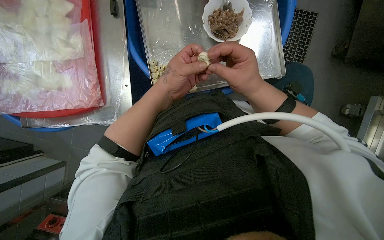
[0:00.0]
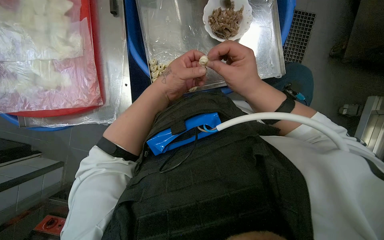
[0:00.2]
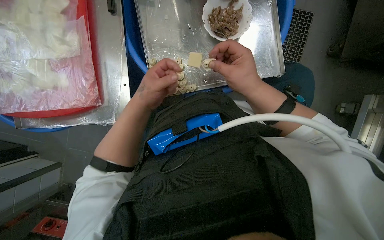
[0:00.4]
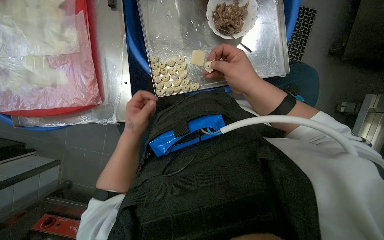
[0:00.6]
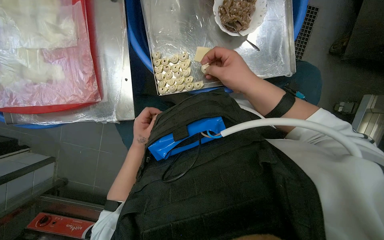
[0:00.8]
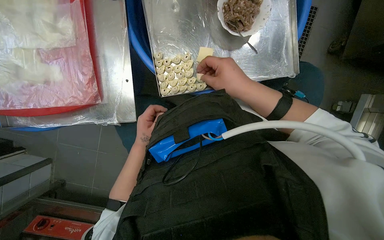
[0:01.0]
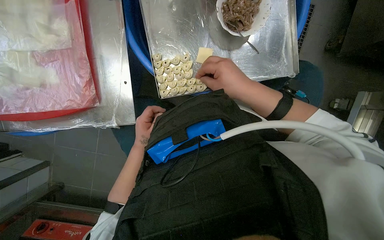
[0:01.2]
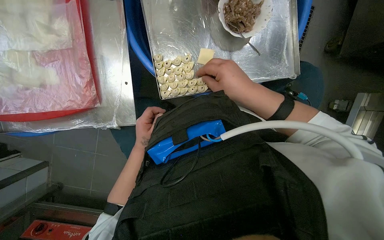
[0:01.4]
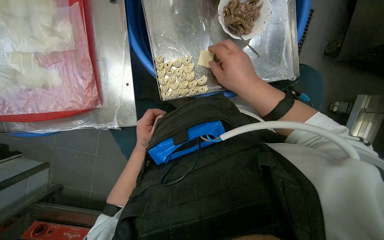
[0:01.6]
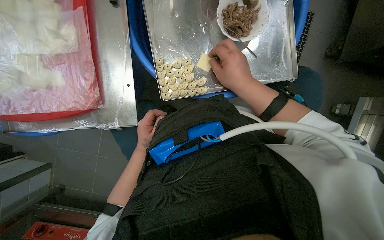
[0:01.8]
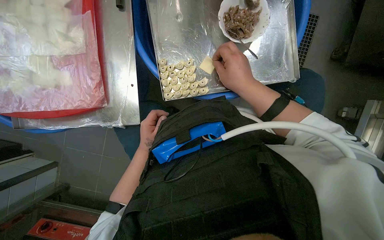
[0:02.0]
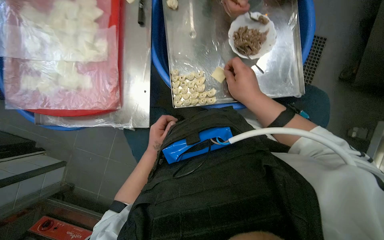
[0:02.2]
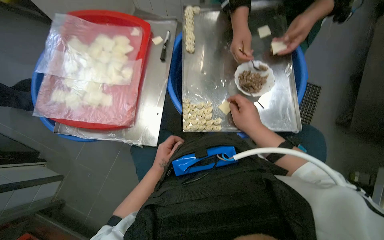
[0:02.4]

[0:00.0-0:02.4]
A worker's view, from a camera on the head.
Job: preparing food.
The whole recording: Making dumplings with meat filling. The worker picks up dough, fills it with meat, folds it, and places the finished dumpling on a tray.
0:00.0 to 0:01.2: The left hand heads farther from the camera, down the picture and to the left, covering approximately 25 cm.
0:01.2 to 0:02.4: The camera pitches upward, by about 20 degrees.

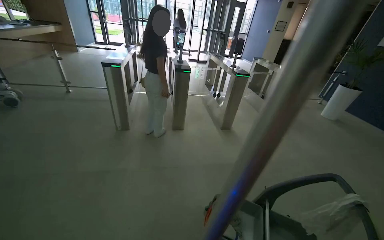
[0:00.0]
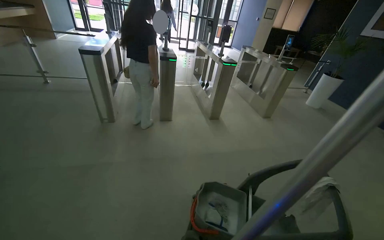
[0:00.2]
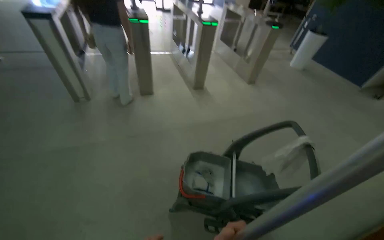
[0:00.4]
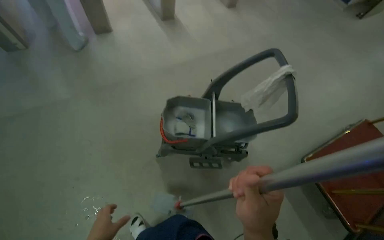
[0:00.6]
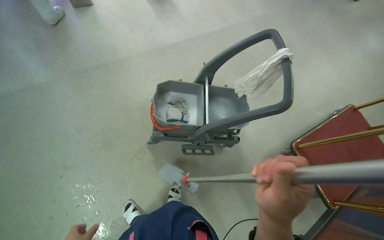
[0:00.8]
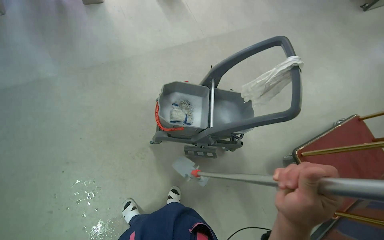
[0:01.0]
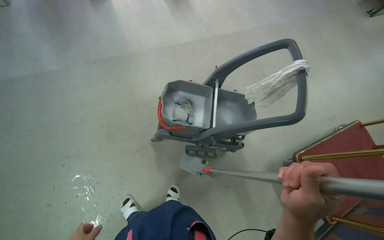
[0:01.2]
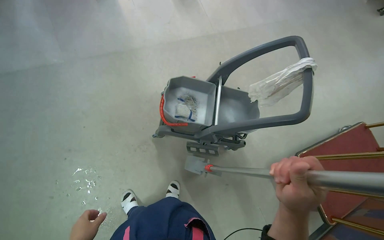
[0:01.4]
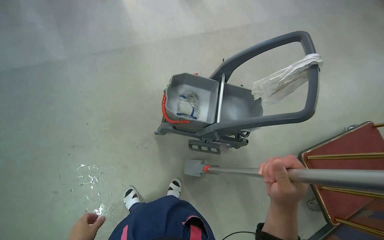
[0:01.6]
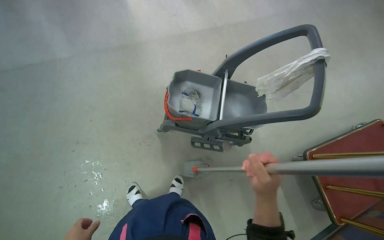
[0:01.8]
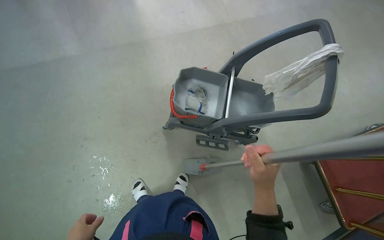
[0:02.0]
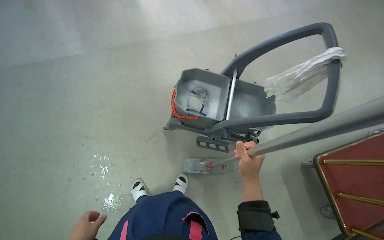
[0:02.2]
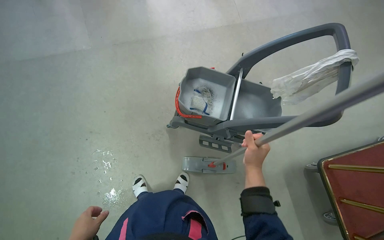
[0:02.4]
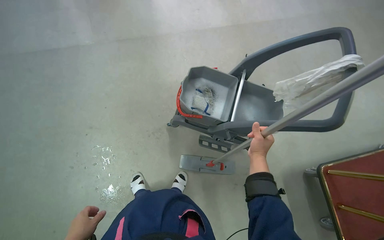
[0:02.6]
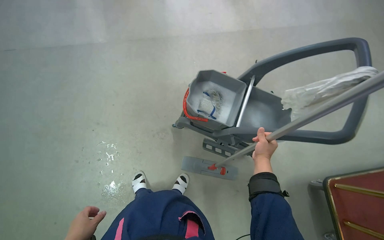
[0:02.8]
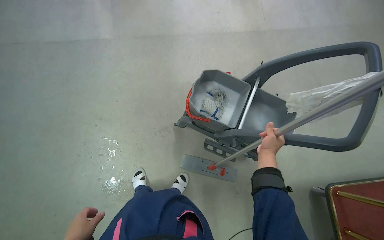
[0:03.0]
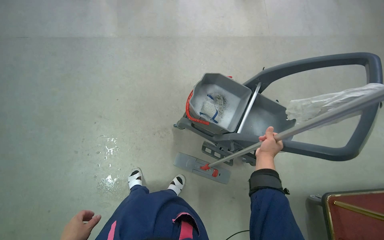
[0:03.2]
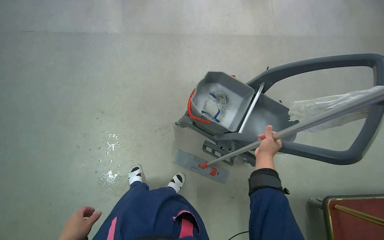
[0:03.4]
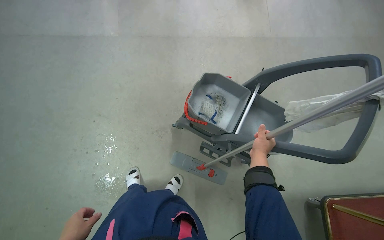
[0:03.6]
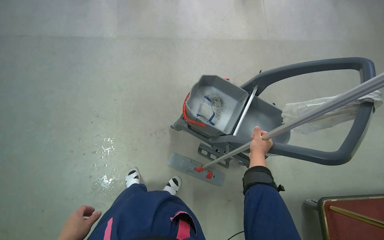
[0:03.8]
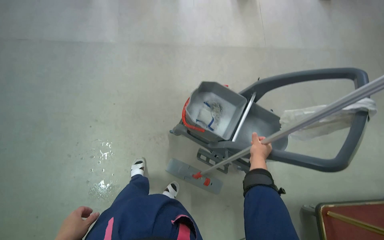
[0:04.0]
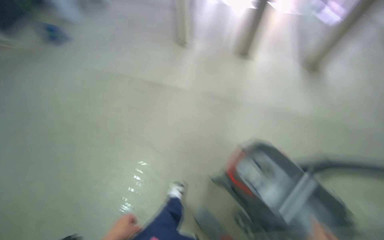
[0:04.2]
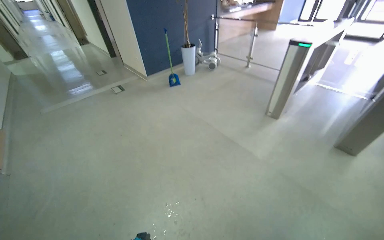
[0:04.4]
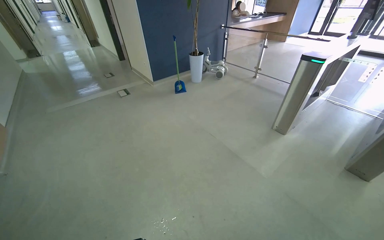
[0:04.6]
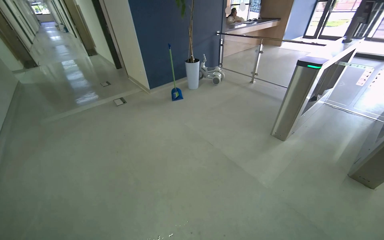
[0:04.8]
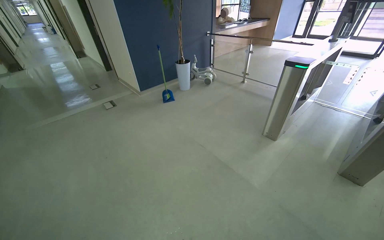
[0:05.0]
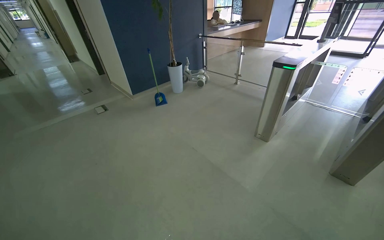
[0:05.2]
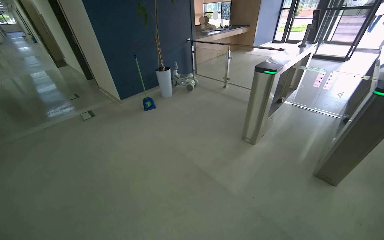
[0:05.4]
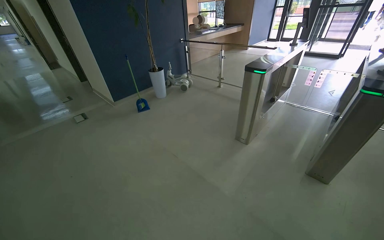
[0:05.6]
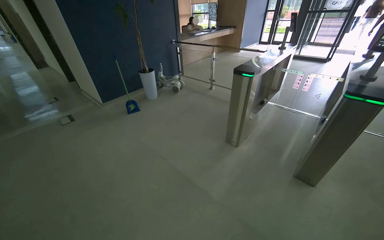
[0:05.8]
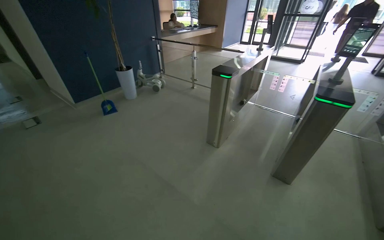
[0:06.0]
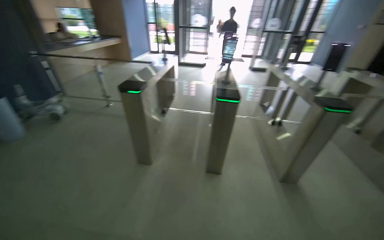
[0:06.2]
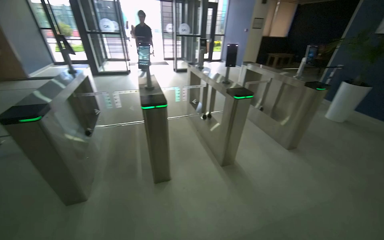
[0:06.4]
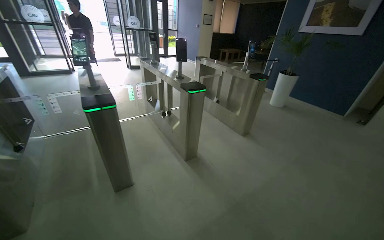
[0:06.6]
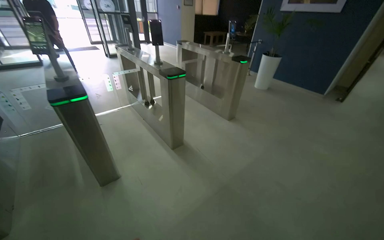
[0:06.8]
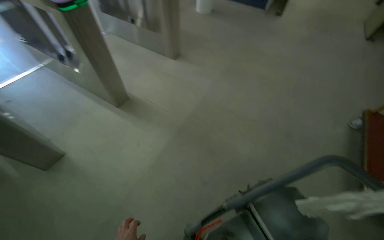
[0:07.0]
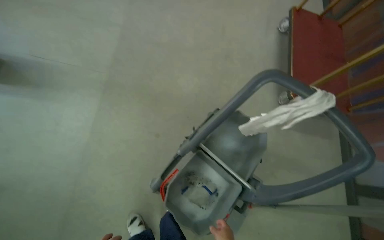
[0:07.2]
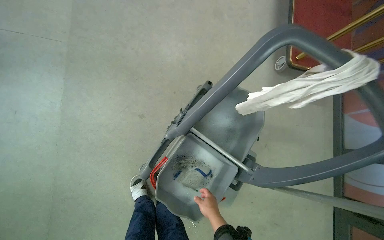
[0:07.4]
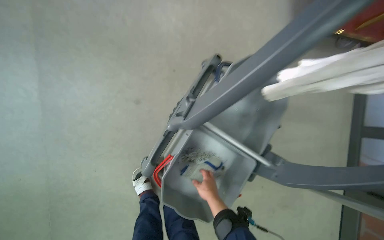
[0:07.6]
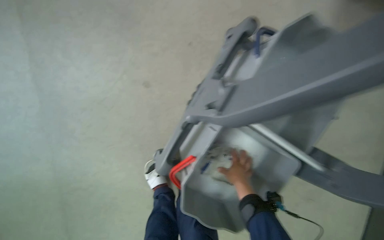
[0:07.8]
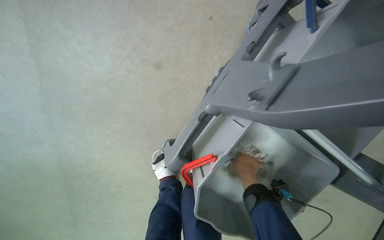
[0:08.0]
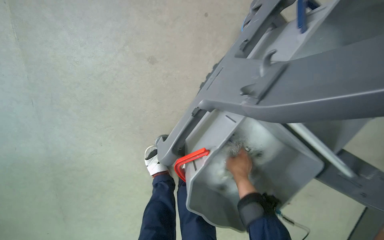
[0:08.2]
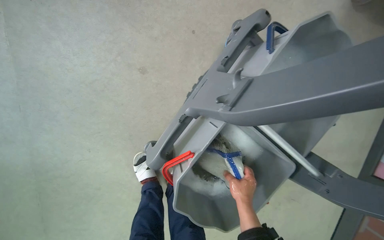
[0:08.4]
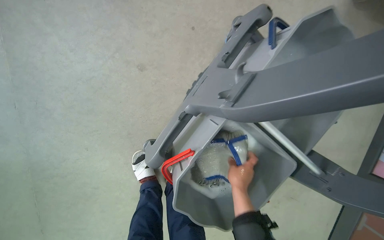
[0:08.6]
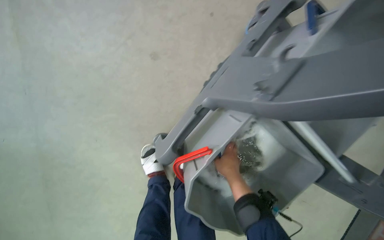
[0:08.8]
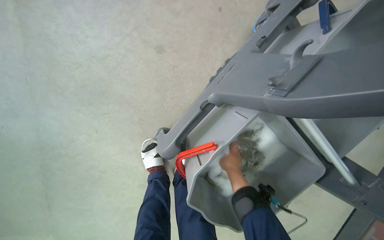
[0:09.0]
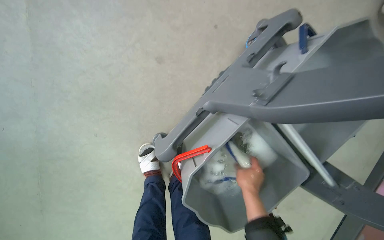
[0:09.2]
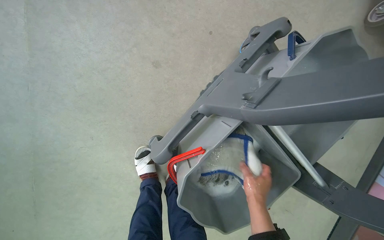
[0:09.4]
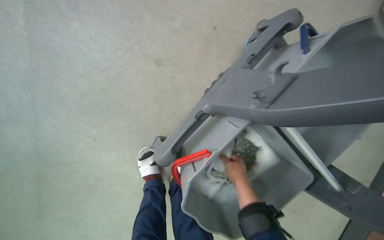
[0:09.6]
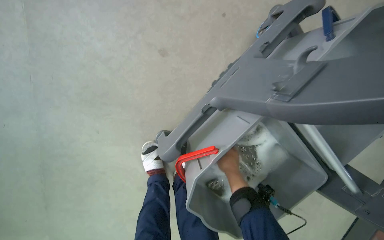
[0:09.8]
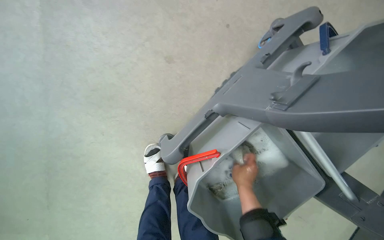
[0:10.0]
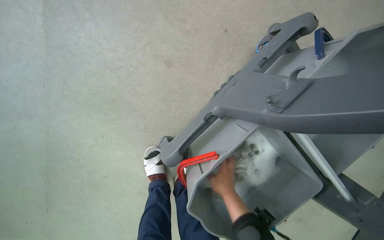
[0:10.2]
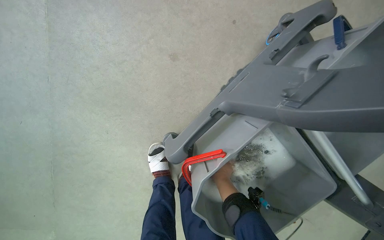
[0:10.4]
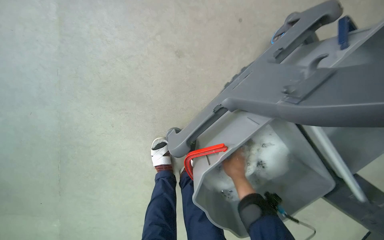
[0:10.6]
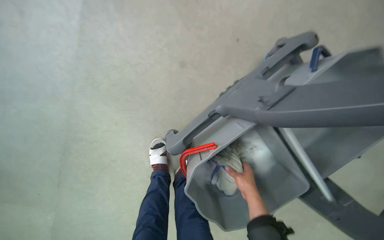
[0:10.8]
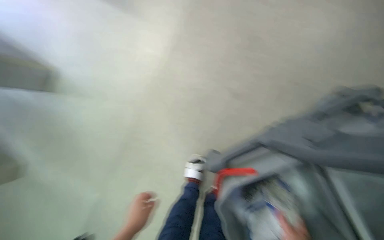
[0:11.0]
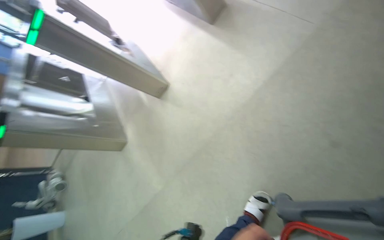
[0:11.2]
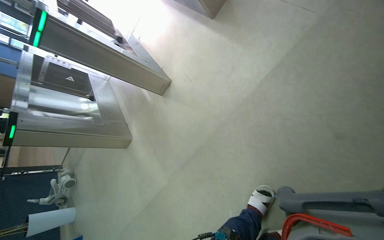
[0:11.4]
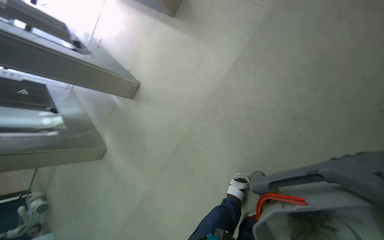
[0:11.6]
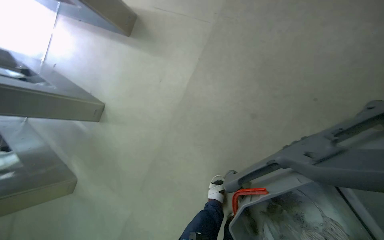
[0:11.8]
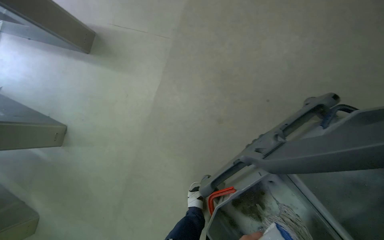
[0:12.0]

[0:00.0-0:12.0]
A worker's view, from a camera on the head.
Job: preparing cleaning supplies.
The whole recording: Preparing mopping equipment. The worker wrings out the mop and changes the mop head.
0:00.0 to 0:01.6: The view tilts some 40 degrees downward.
0:01.6 to 0:03.0: The right hand goes about 25 cm farther from the camera and up the picture.
0:03.0 to 0:04.4: The wearer's head swings approximately 55 degrees to the left. The view tilts approximately 35 degrees upward.
0:06.0 to 0:07.6: The head travels some 80 cm. The wearer's head swings approximately 120 degrees to the right. The wearer looks roughly 60 degrees further downward.
0:07.6 to 0:09.0: The camera pitches downward, by some 15 degrees.
0:09.0 to 0:10.4: The right hand heads farther from the camera, covering roughly 10 cm.
0:10.4 to 0:12.0: The view swings about 20 degrees to the left. The view tips upward by approximately 20 degrees.

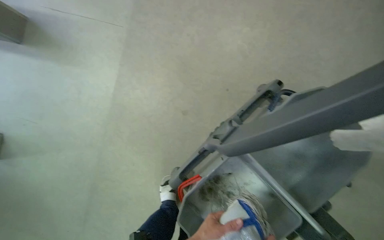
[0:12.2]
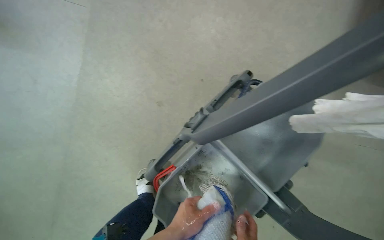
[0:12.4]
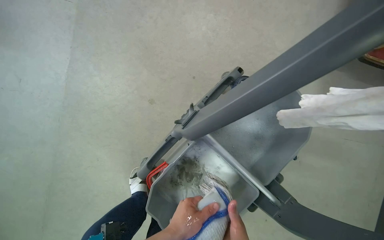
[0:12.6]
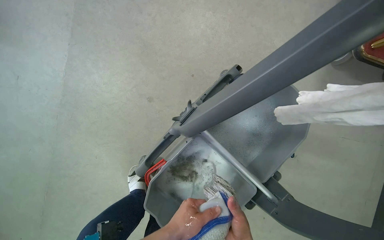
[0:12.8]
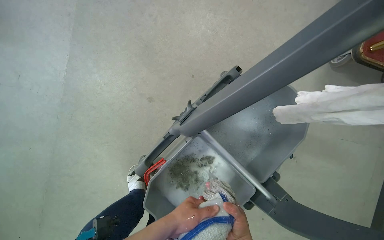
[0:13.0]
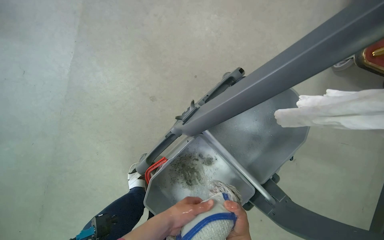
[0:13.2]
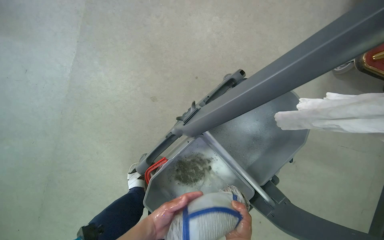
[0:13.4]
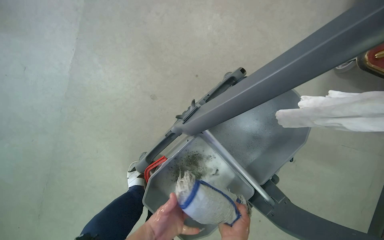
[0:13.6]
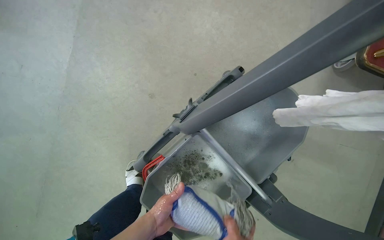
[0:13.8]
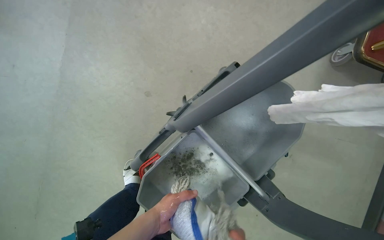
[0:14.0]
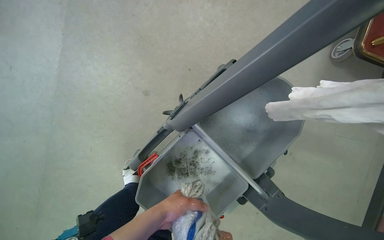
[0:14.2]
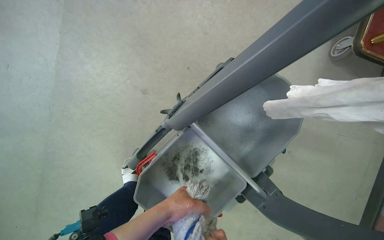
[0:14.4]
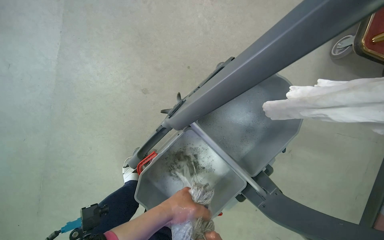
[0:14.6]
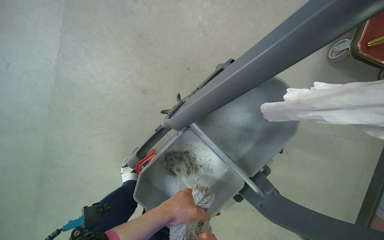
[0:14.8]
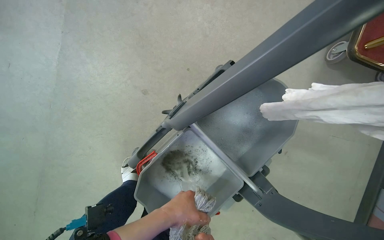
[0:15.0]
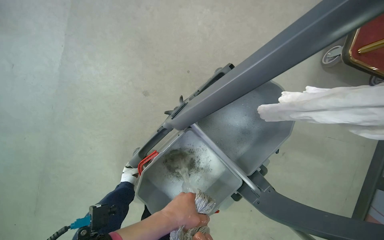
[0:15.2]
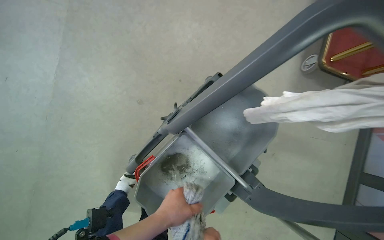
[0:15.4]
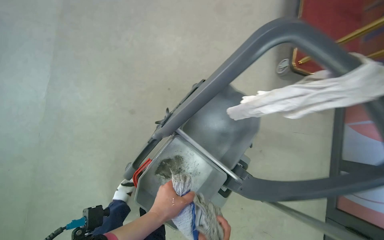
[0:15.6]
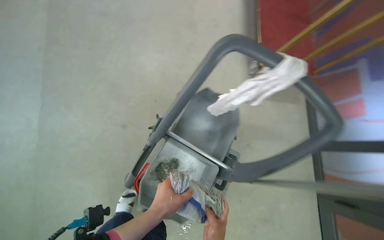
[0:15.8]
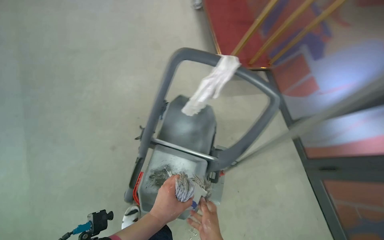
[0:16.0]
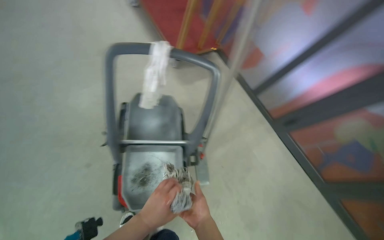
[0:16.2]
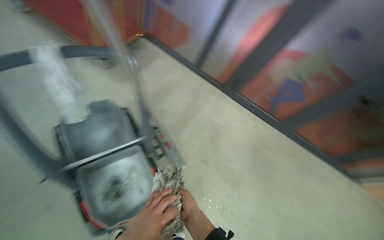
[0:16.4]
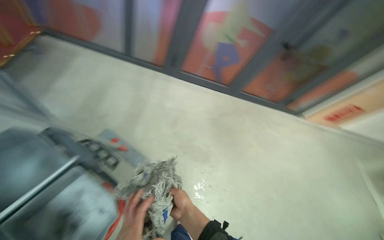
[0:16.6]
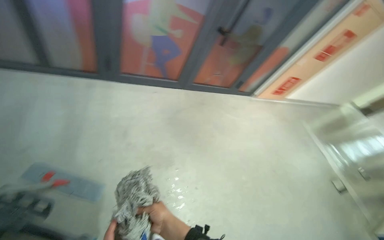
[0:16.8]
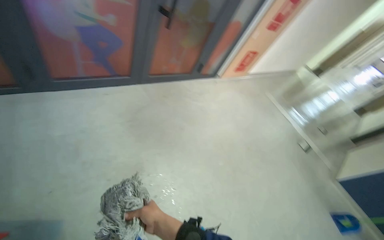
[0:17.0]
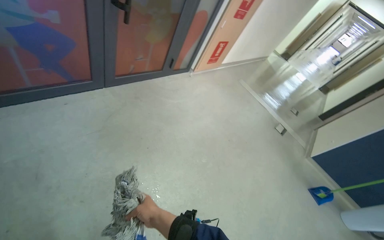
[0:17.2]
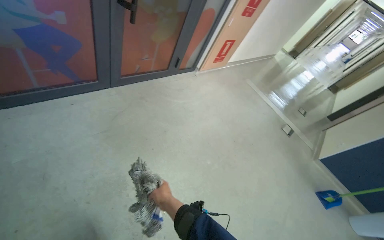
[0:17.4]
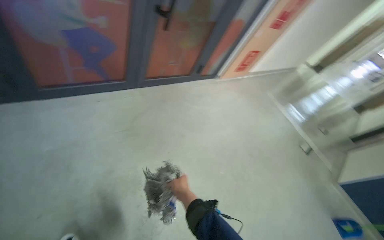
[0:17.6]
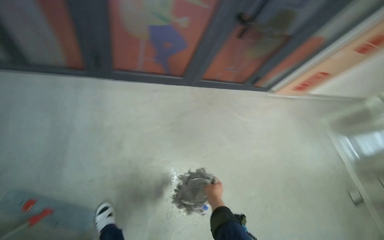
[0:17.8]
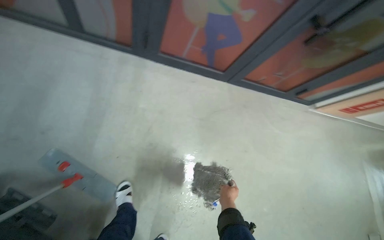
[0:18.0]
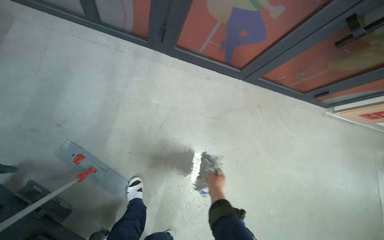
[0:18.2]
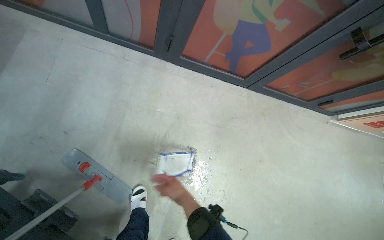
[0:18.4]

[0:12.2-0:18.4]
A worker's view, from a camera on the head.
Job: preparing cleaning supplies.
The whole recording: Preparing mopping equipment. The worker wrings out the mop and changes the mop head.
0:15.4 to 0:16.8: The camera travels approximately 40 cm. The wearer looks approximately 120 degrees further to the right.
0:16.8 to 0:18.4: The head travels about 50 cm. The wearer looks about 25 degrees further to the left. The view tips downward by roughly 15 degrees.
